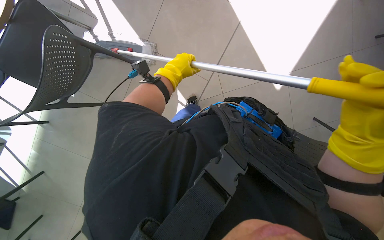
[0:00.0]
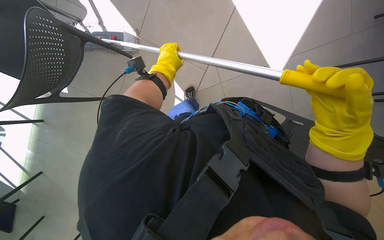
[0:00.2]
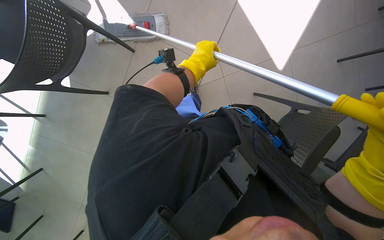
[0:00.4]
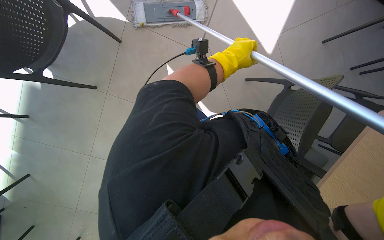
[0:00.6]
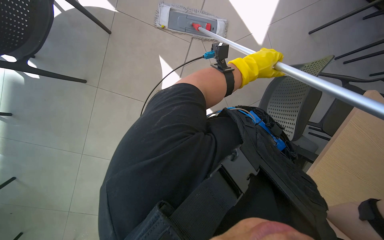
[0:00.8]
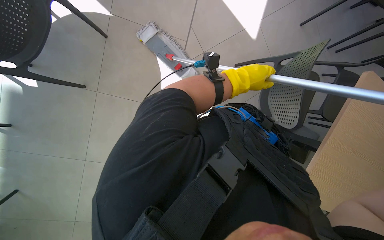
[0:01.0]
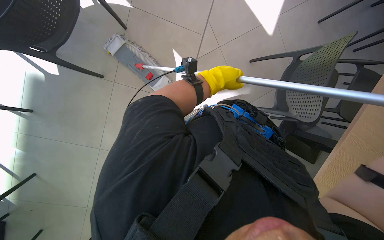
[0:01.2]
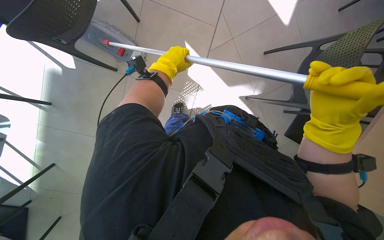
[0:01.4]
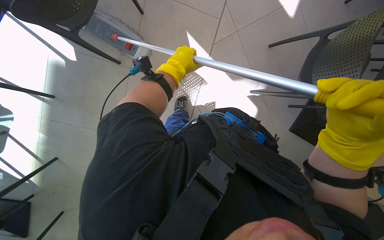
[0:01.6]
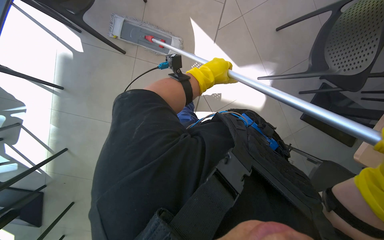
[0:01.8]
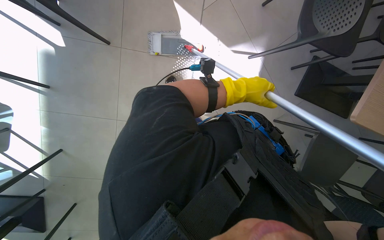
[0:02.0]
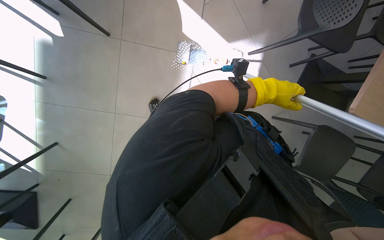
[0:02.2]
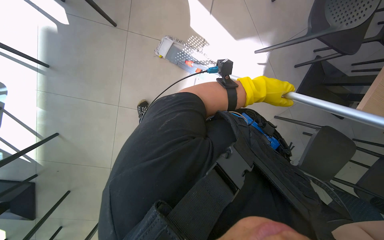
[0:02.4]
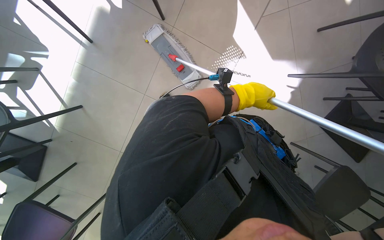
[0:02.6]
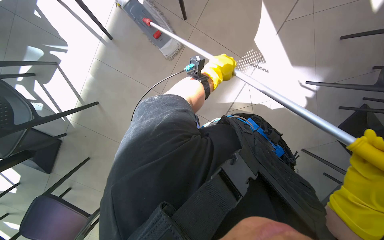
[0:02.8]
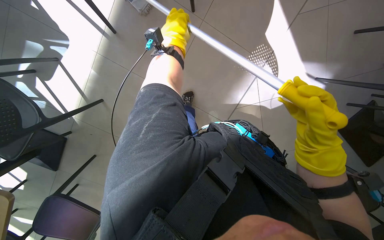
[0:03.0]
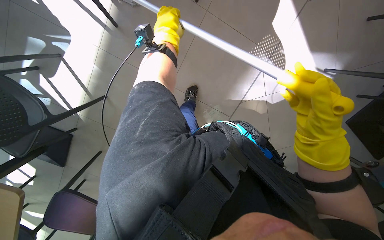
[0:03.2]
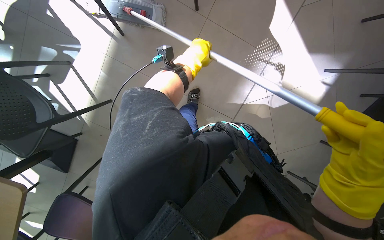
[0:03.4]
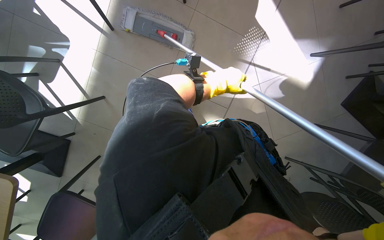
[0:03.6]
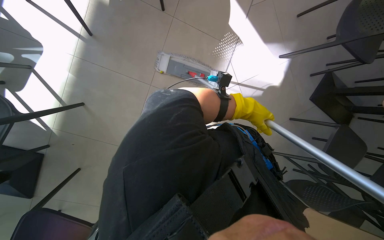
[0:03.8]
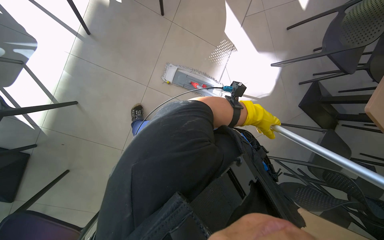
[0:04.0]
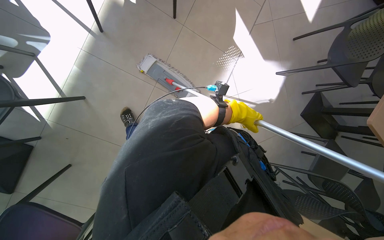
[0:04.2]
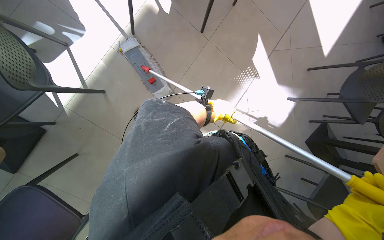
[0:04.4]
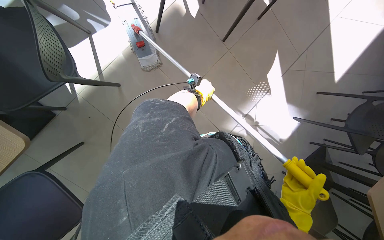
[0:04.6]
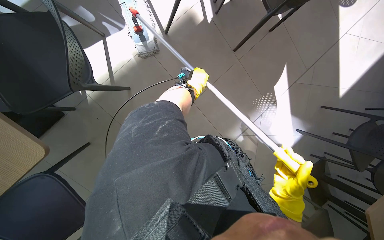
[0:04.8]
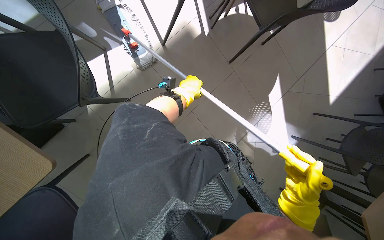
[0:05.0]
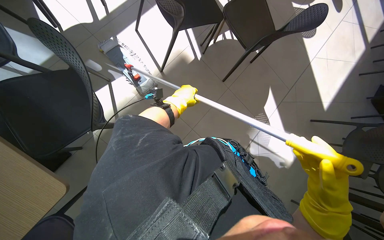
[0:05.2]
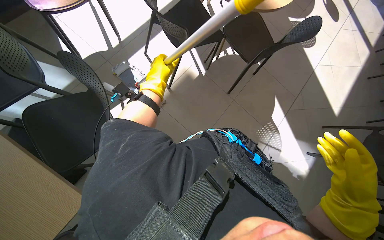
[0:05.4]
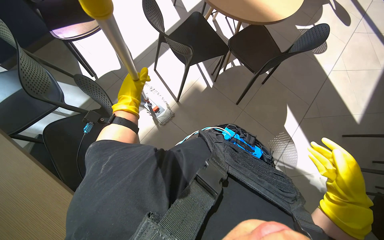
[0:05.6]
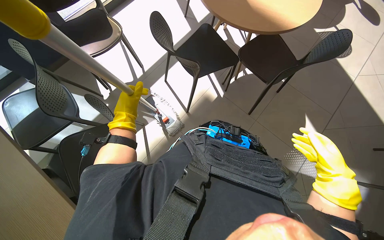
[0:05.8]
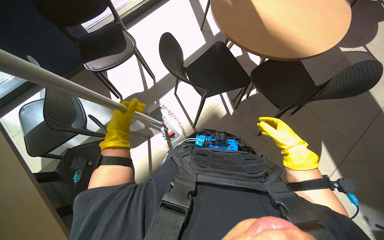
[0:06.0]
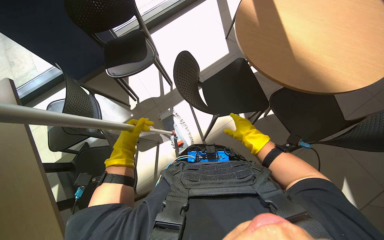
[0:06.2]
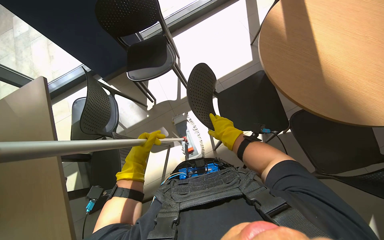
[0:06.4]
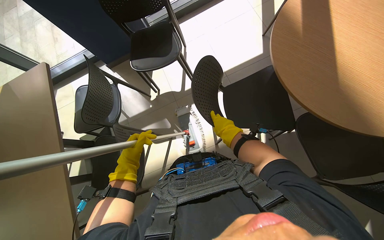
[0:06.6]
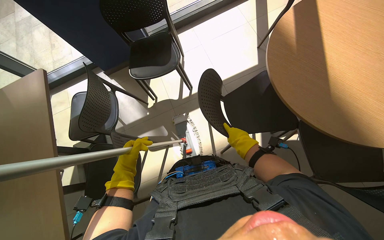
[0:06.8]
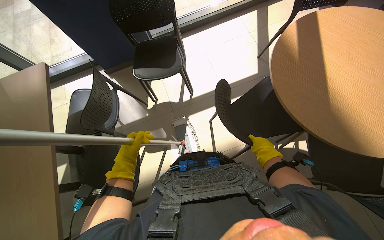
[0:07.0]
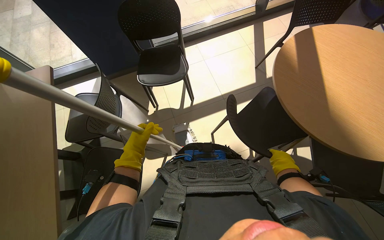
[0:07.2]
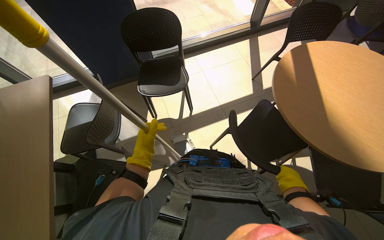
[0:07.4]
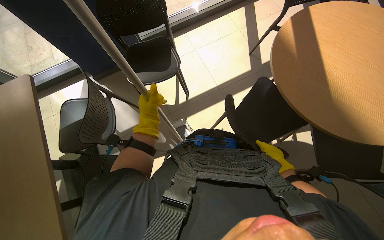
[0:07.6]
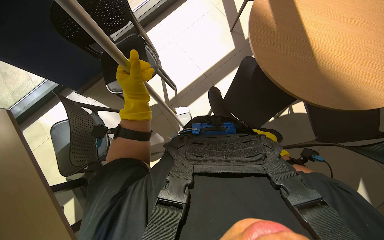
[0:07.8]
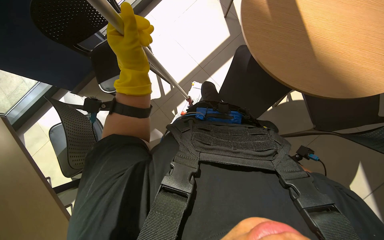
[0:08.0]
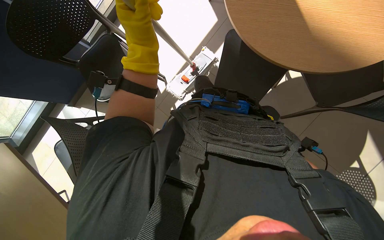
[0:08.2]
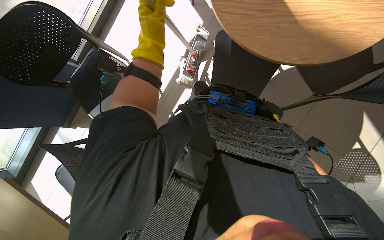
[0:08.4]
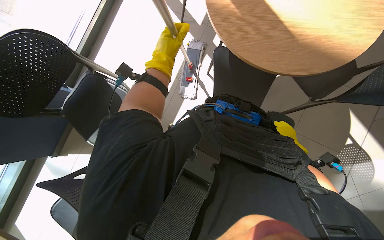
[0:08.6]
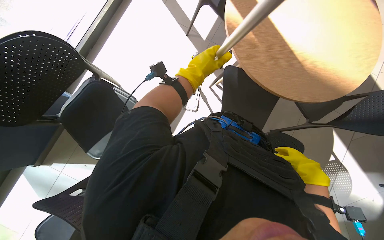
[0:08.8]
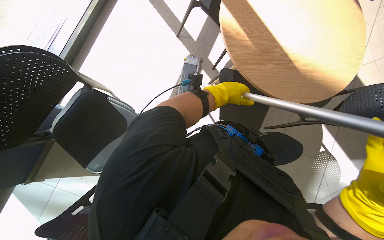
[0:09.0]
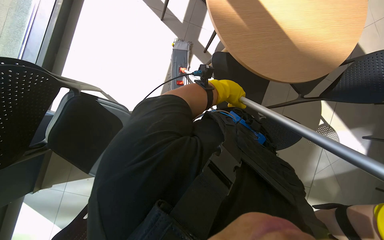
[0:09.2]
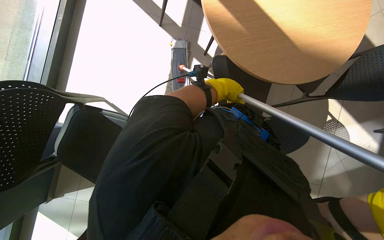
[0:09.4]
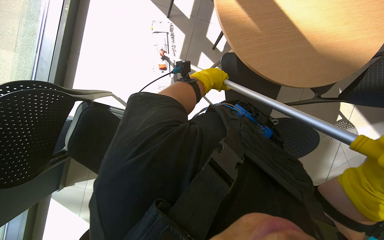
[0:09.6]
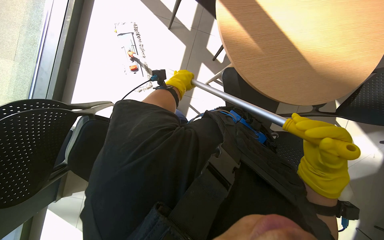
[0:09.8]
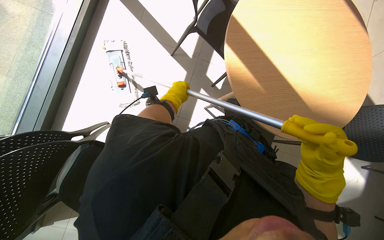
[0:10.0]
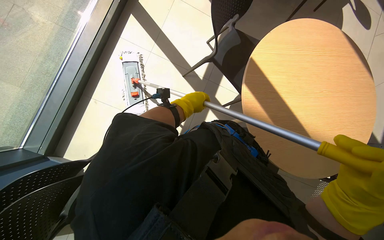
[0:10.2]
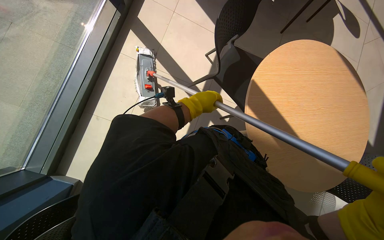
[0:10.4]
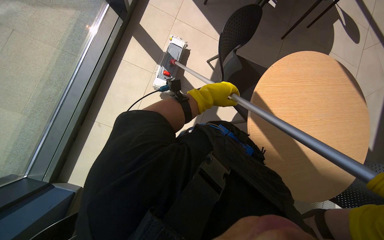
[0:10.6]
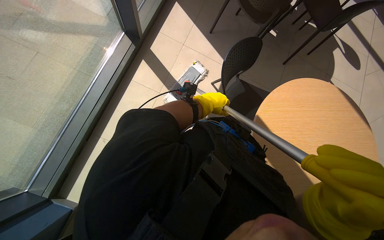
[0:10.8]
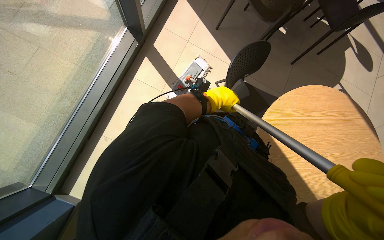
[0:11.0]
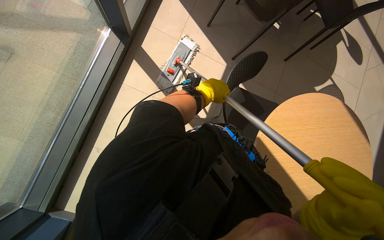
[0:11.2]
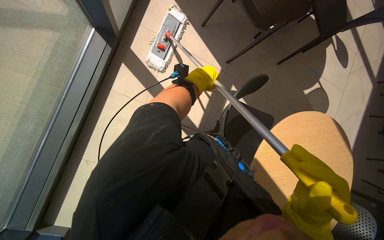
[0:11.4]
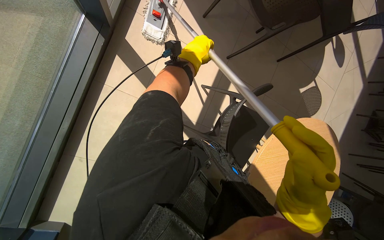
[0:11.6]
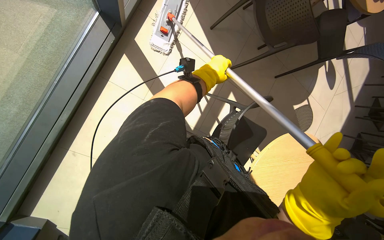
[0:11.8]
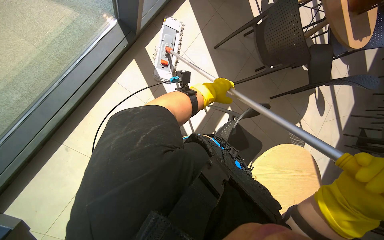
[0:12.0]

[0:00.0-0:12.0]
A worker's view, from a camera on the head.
Job: mopping floor.
The whole recording: Mopping floor. The worker mops the floor with a flat mop, occasionally rinsing and wringing the mop head.
0:00.0 to 0:01.6: The left hand travels to the right and back again, some 10 cm each way.
0:01.6 to 0:03.0: The wearer moves about 40 cm.
0:03.0 to 0:04.4: The wearer moves about 40 cm. The view tilts approximately 15 degrees upward.
0:04.4 to 0:06.0: The view tilts about 25 degrees upward. The left hand heads to the left, covering roughly 50 cm.
0:06.0 to 0:07.6: The right hand heads farther from the camera, covering roughly 20 cm, and goes to the left and returns, approximately 10 cm each way.
0:07.6 to 0:09.0: Everything in view rotates roughly 40 degrees counterclockwise.
0:09.0 to 0:10.4: The left hand is displaced to the left by some 15 cm.
0:10.4 to 0:12.0: The camera is carried approximately 50 cm.

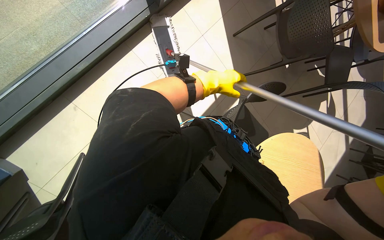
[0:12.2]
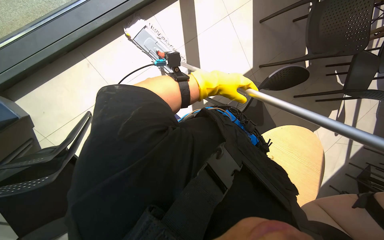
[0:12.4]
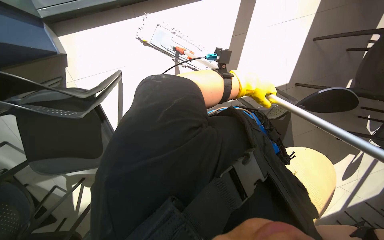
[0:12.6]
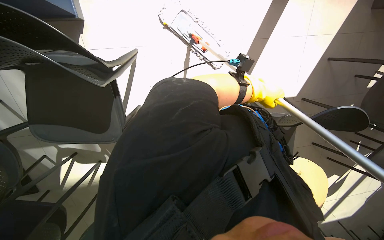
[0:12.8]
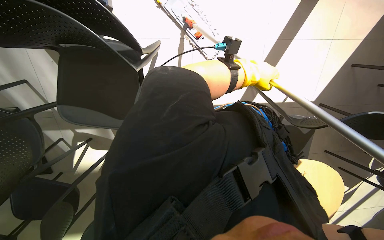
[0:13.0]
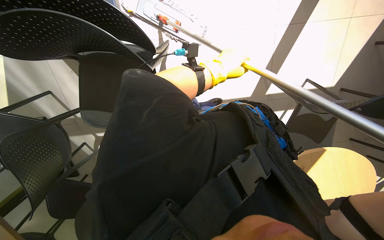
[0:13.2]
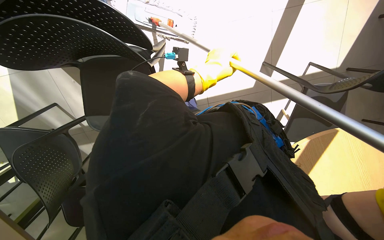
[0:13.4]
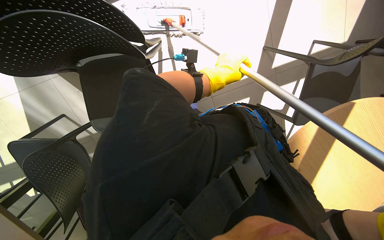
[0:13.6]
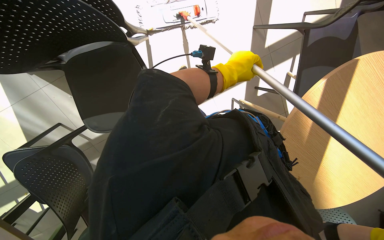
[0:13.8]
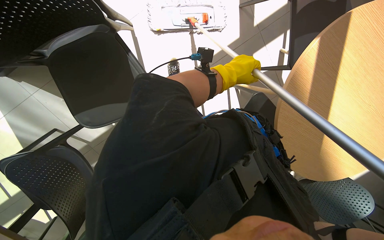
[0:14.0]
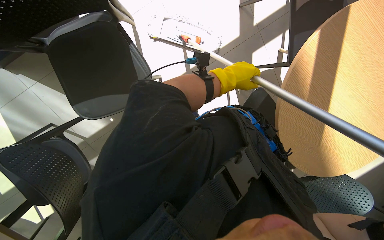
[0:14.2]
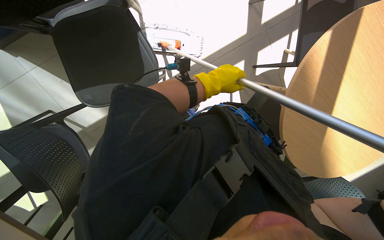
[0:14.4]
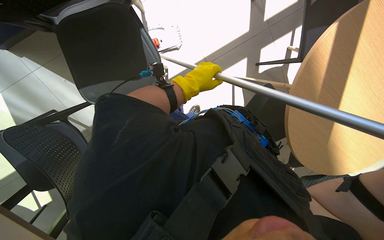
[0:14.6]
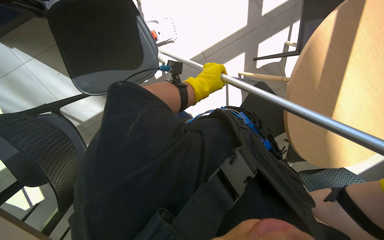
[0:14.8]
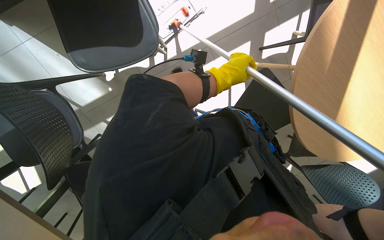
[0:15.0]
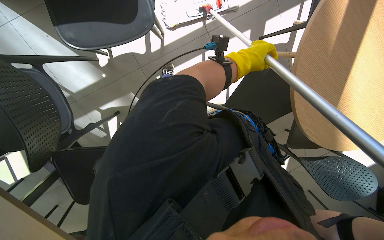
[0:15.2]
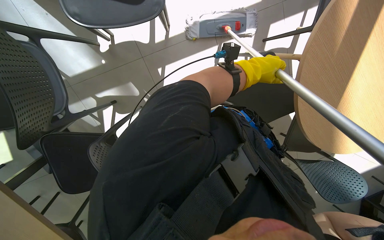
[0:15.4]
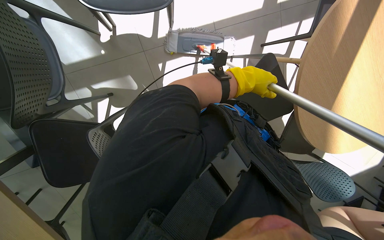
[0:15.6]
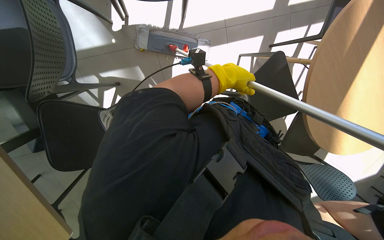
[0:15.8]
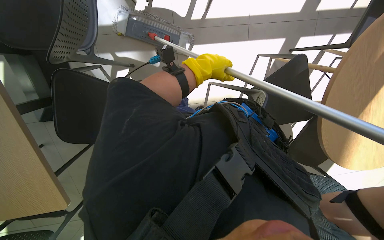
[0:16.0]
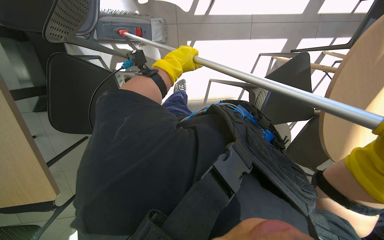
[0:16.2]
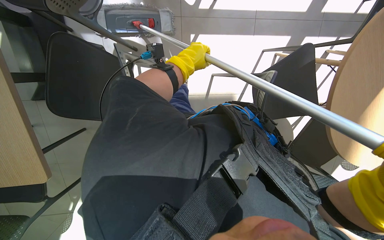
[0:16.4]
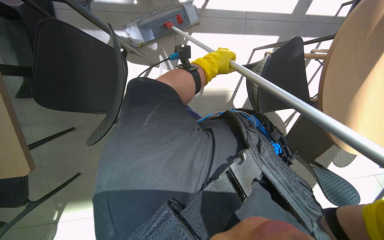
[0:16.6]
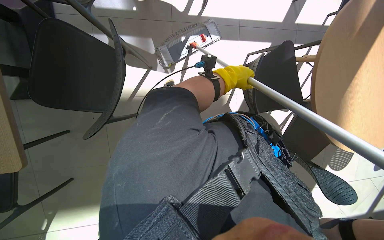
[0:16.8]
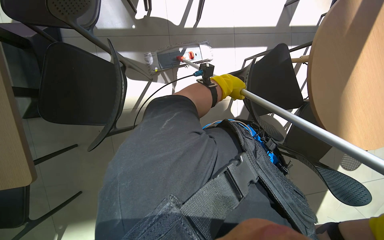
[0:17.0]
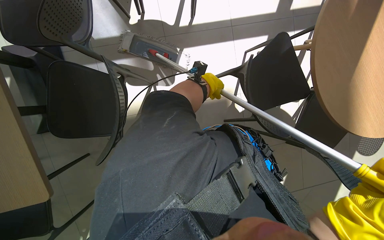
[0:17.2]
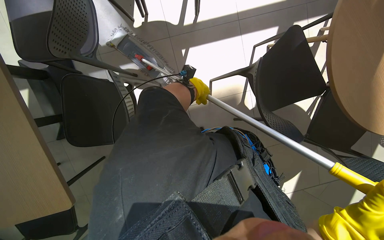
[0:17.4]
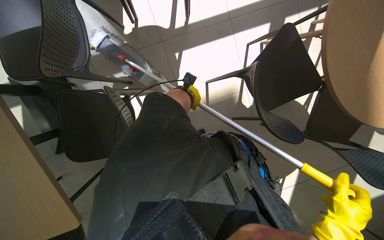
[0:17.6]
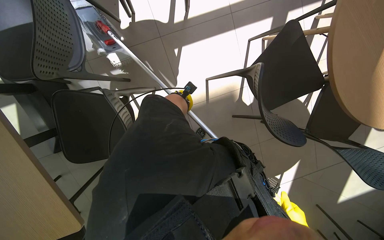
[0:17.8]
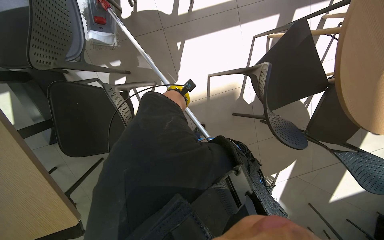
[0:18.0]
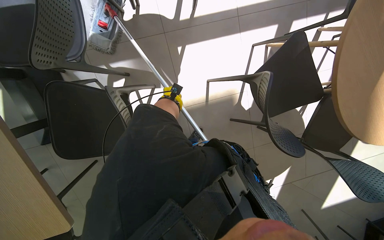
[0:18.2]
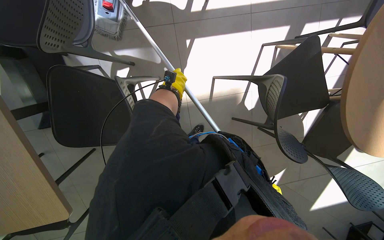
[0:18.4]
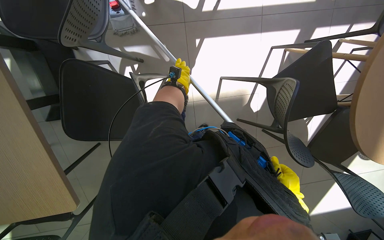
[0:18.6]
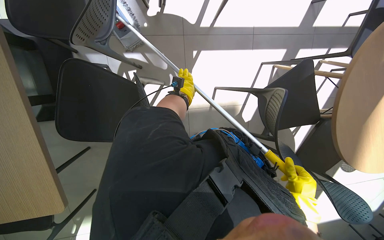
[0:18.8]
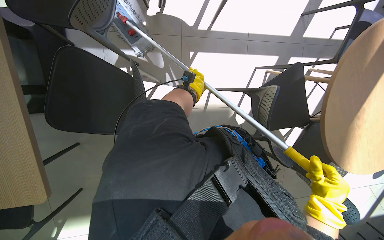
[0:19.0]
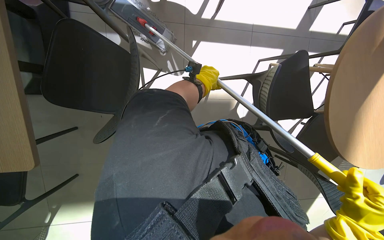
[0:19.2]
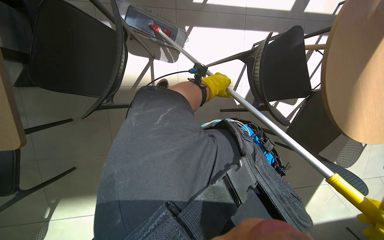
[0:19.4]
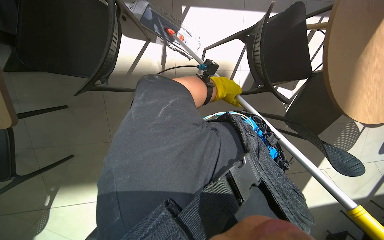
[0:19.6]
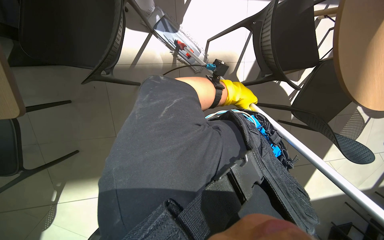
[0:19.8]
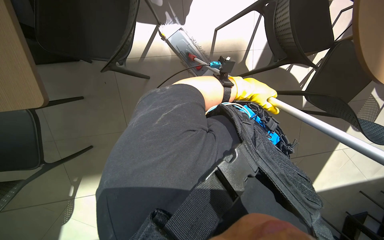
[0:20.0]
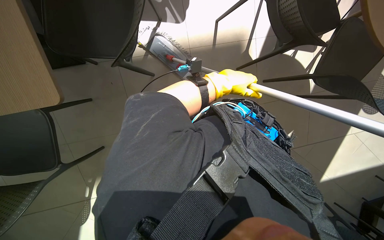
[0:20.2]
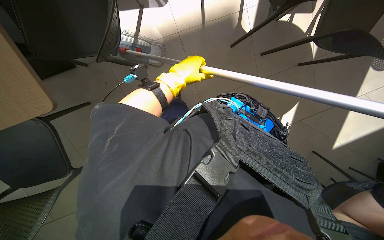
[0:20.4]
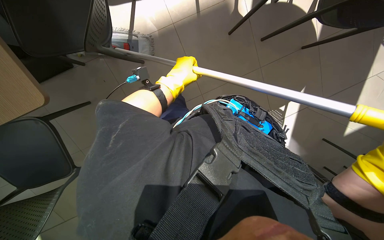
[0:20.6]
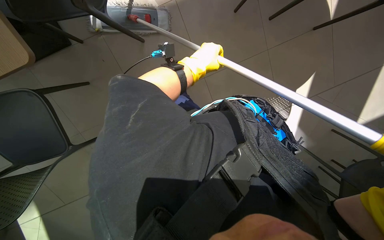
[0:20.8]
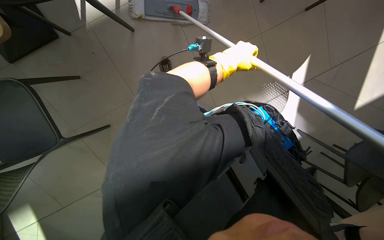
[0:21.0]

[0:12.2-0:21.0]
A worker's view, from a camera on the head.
Job: mopping floor.
The whole recording: Mopping floor. The worker mops the floor with a flat mop, occasionally rinsing and wringing the mop head.
0:12.2 to 0:13.6: The camera pitches downward, by some 15 degrees. The scene turns about 35 degrees clockwise in the picture.
0:15.2 to 0:16.6: The left hand travels to the left by roughly 20 cm.
0:16.6 to 0:18.0: The left hand is displaced farther from the camera by approximately 10 cm.
0:18.0 to 0:19.6: The left hand shifts roughly 20 cm to the right.
0:19.6 to 0:21.0: The view tips downward by about 15 degrees. The left hand reaches some 15 cm to the left, then returns.
